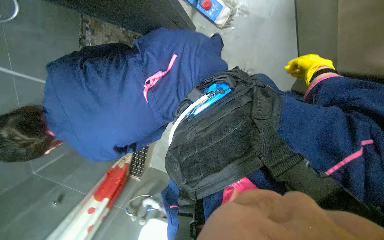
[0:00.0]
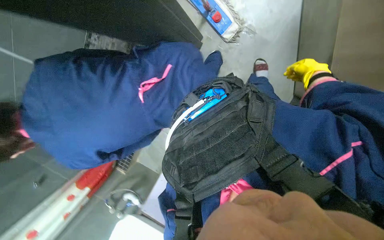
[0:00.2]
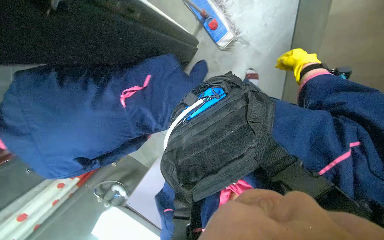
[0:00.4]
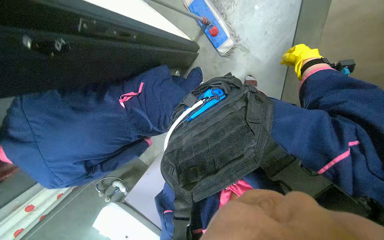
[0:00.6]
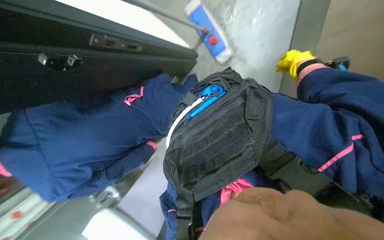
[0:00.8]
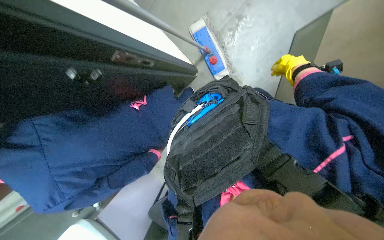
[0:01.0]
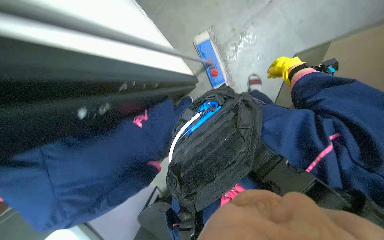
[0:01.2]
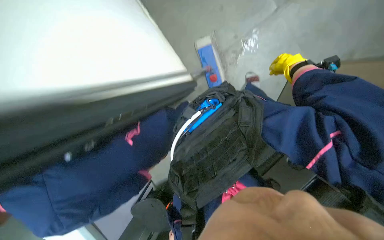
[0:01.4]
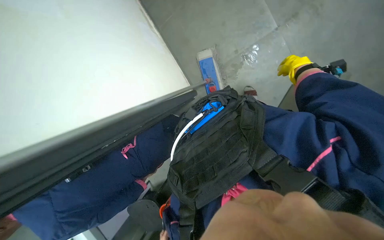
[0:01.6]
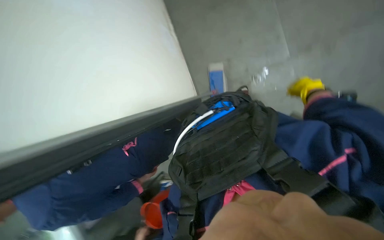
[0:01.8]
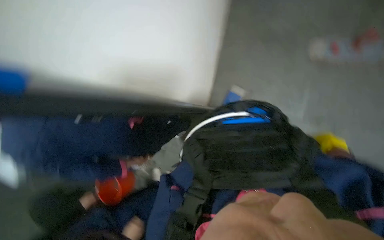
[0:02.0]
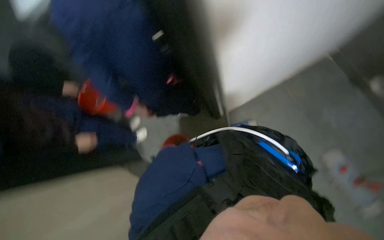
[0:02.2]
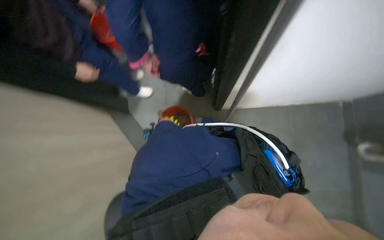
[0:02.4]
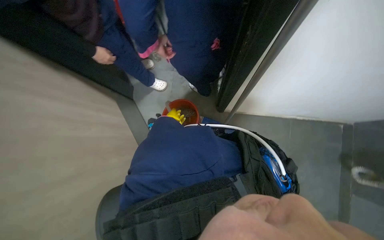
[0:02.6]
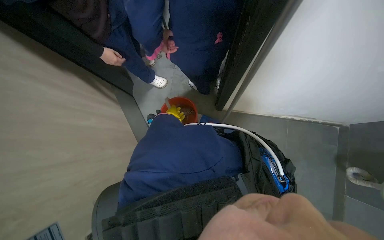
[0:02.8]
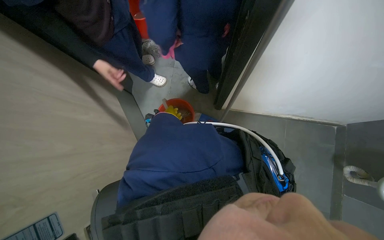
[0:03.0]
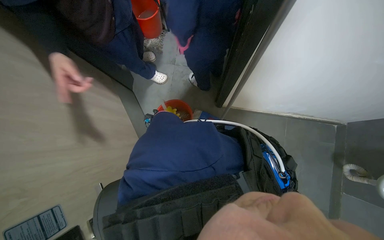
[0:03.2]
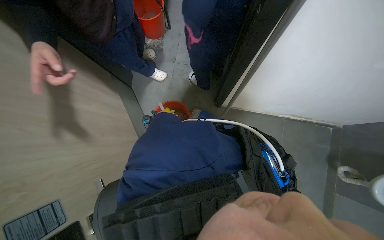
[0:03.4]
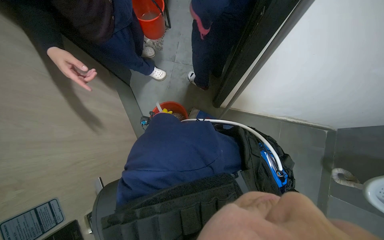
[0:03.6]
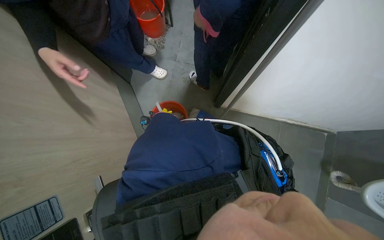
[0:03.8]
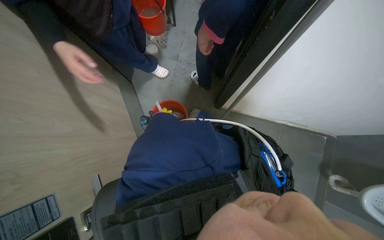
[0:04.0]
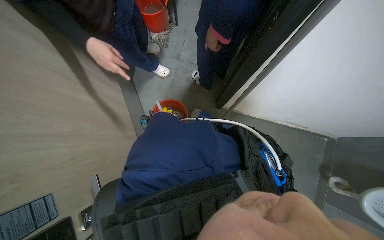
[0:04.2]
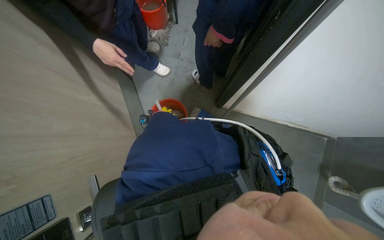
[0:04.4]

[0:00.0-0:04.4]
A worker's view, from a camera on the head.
Job: preparing cleaning supplies.
The whole recording: Picking up water-filled bucket. The worker picks up the bucket filled with water.
0:00.0 to 0:01.4: The wearer moves about 60 cm.
0:01.4 to 0:03.0: The wearer's head swings roughly 75 degrees to the left. The wearer looks some 20 degrees further downward.

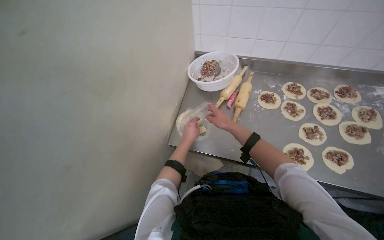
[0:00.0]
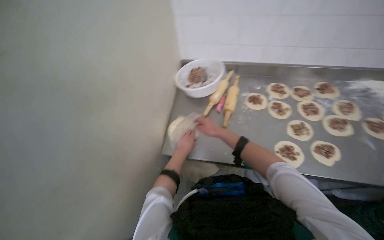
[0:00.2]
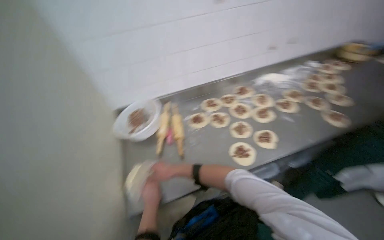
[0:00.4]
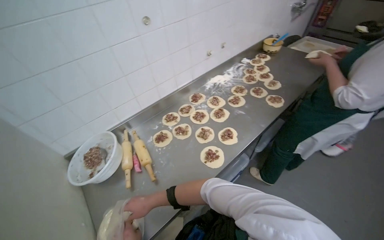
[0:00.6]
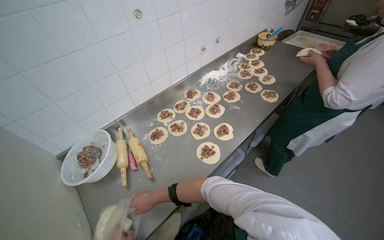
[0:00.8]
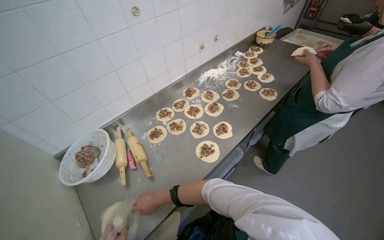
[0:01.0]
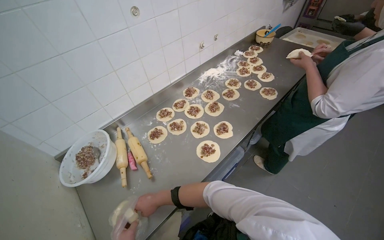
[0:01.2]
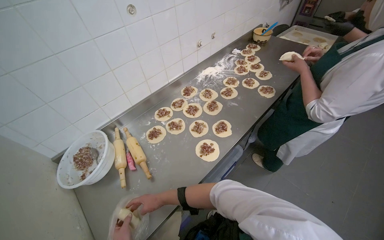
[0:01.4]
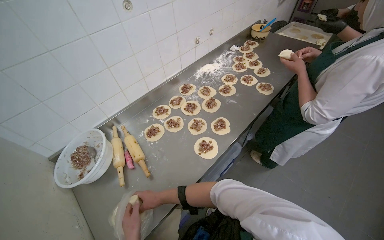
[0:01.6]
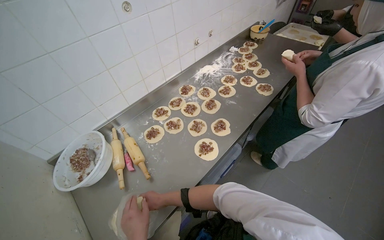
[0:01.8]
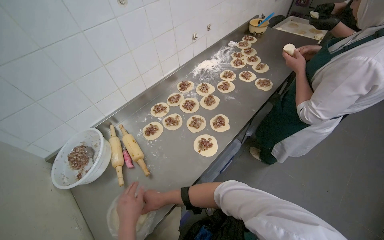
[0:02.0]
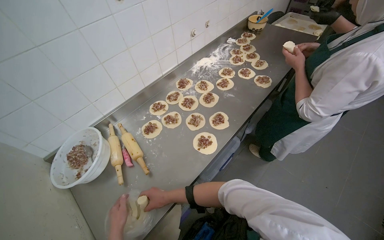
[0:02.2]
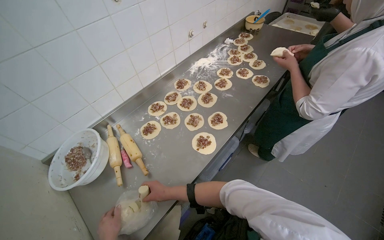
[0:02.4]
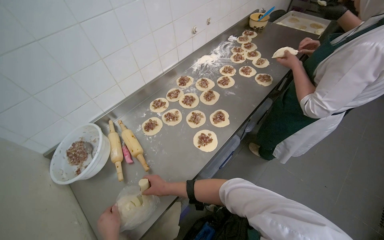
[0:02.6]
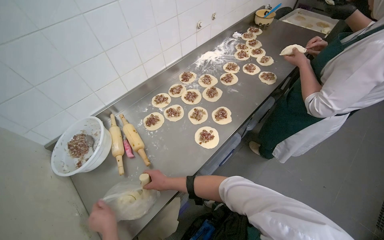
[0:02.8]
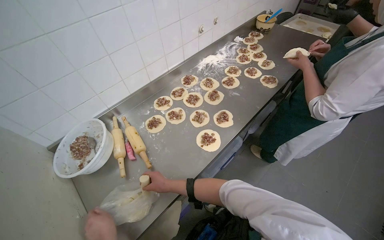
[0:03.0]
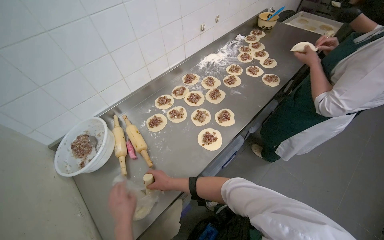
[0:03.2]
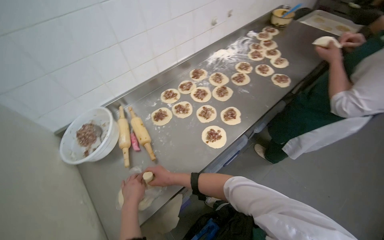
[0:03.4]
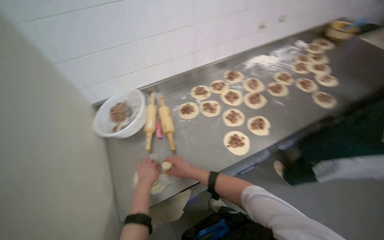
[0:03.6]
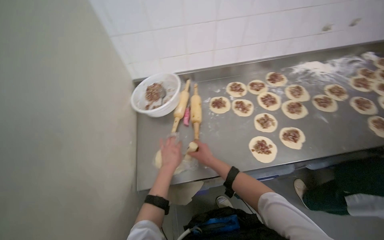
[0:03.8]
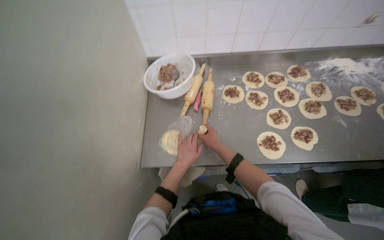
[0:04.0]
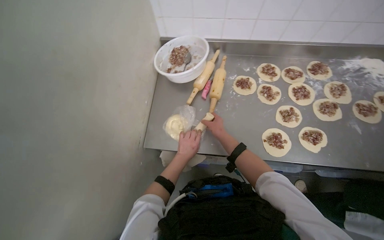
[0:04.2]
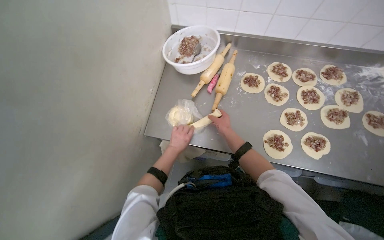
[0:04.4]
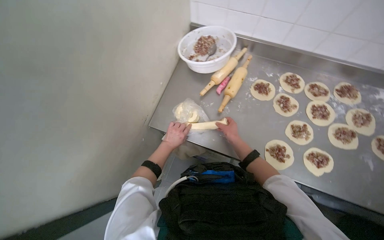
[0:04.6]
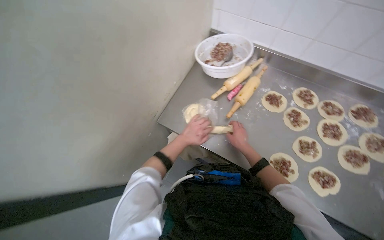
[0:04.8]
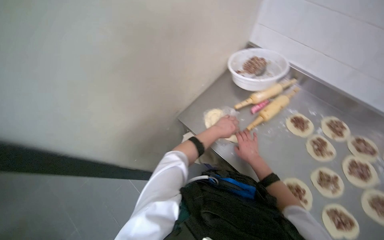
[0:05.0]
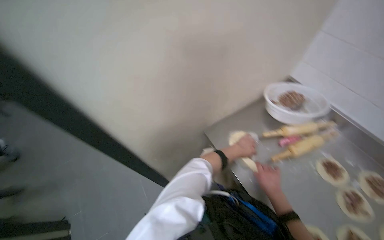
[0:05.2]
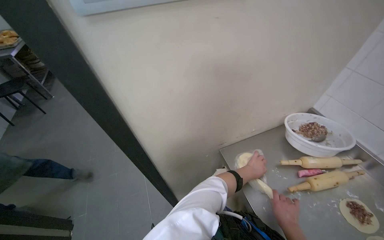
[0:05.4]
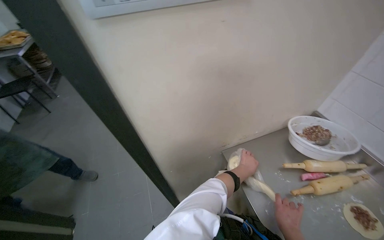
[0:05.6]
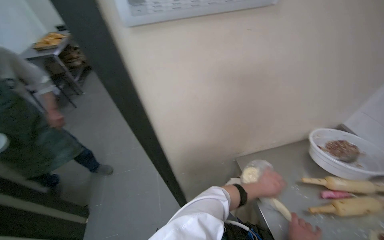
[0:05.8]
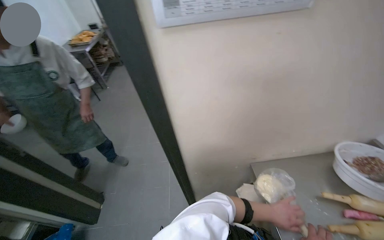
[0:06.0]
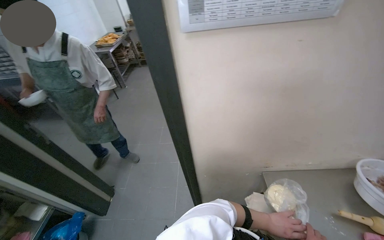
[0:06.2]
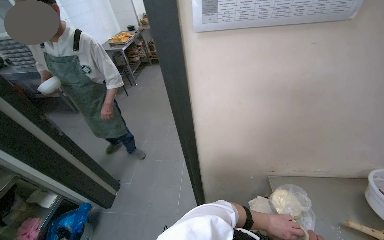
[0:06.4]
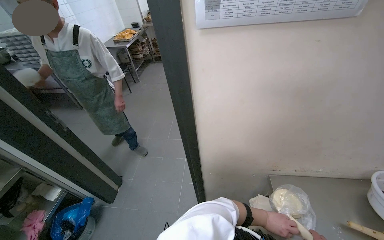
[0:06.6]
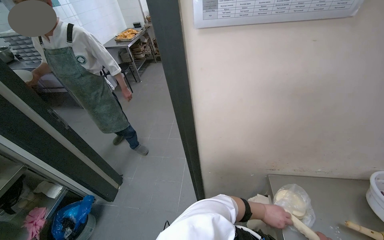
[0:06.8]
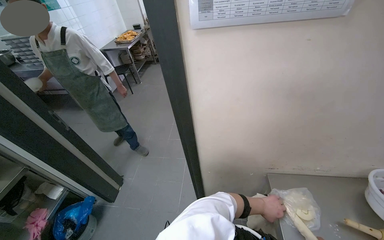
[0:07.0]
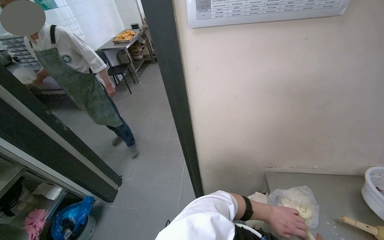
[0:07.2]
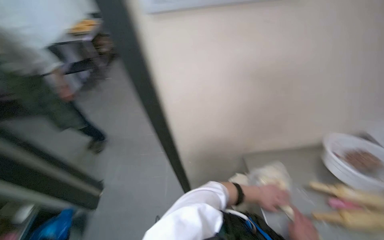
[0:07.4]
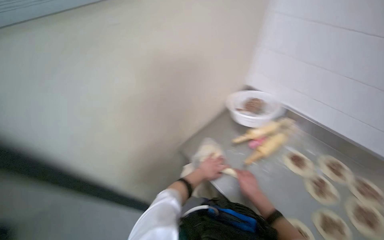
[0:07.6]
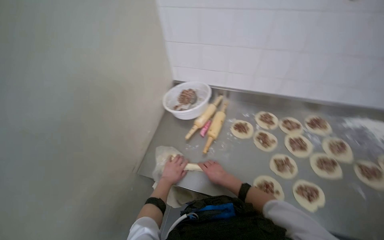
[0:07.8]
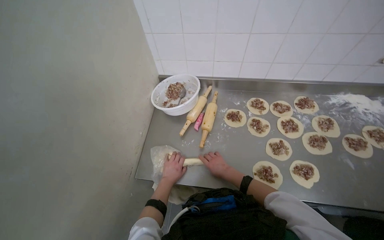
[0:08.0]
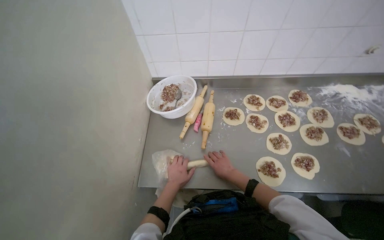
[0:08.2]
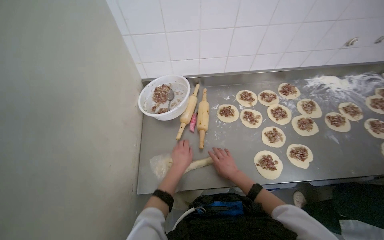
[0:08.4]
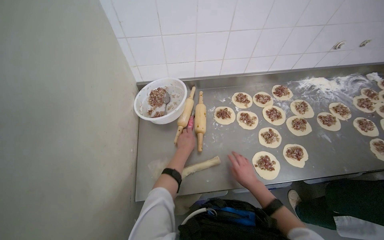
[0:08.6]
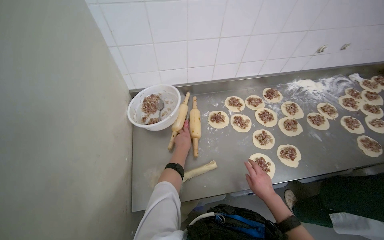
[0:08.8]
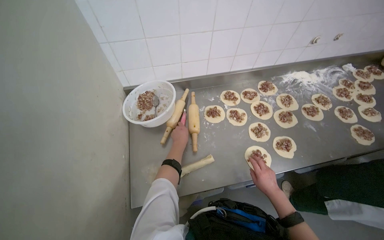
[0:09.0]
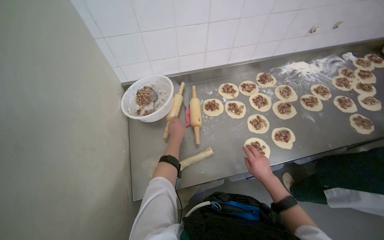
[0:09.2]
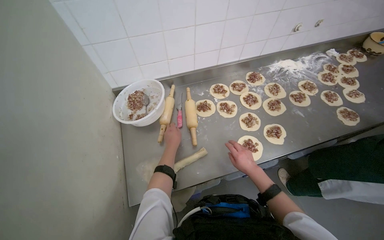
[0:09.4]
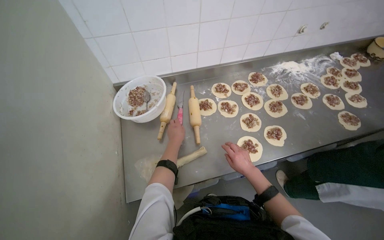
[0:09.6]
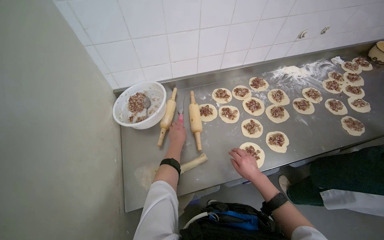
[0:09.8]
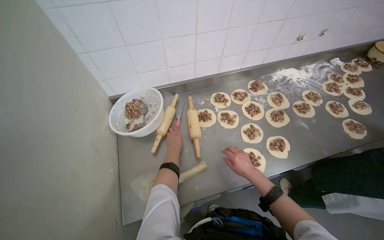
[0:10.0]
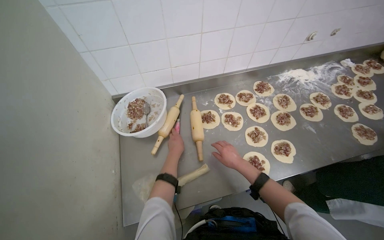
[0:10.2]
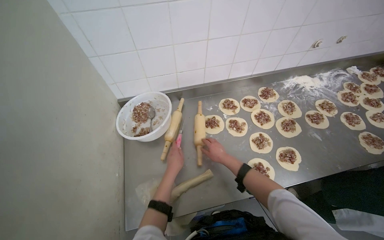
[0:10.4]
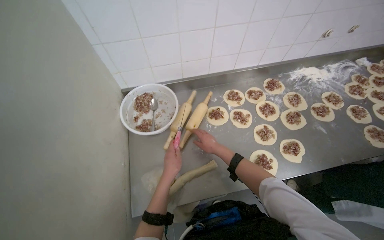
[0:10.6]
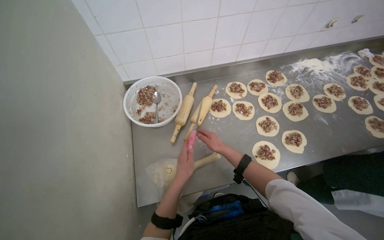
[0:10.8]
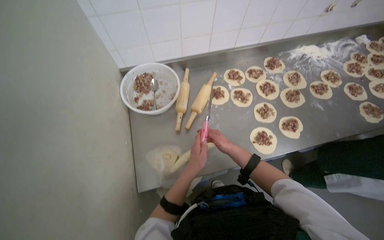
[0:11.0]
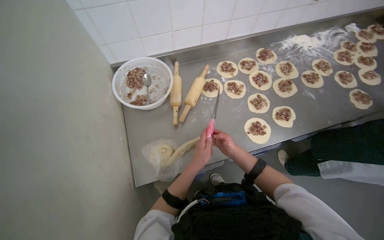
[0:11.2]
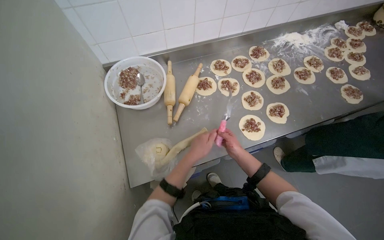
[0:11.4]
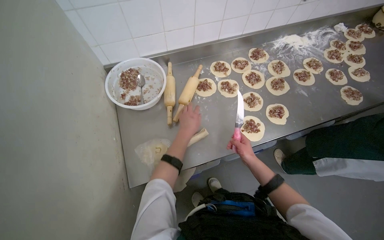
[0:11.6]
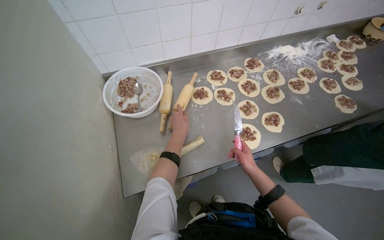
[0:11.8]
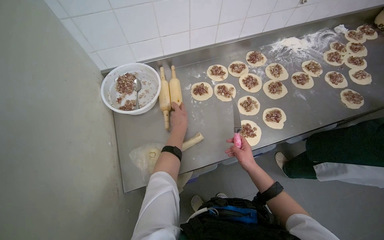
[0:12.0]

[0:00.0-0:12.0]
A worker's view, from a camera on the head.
Job: preparing food.
The whole recording: Removing Spiral Dough from a Bag. The worker removes spiral dough from a plastic bag then cuts it.
0:00.0 to 0:01.6: The head turns to the right by approximately 60 degrees. The wearer looks roughly 10 degrees further upward.
0:03.0 to 0:04.4: The wearer's head swings approximately 55 degrees to the left. The camera pitches downward, by roughly 20 degrees.
0:04.4 to 0:06.0: The head turns to the left by roughly 70 degrees. The view tips upward by some 20 degrees.
0:06.0 to 0:07.6: The head turns to the right by some 35 degrees.
0:07.6 to 0:09.0: The head turns to the right by roughly 60 degrees.
0:09.0 to 0:10.4: The right hand travels up the picture and to the left by approximately 30 cm.
0:10.4 to 0:12.0: The right hand heads to the right, covering approximately 15 cm.

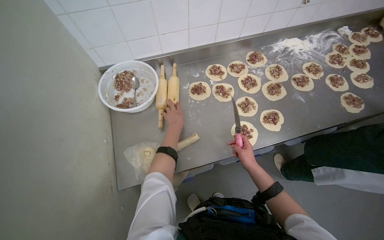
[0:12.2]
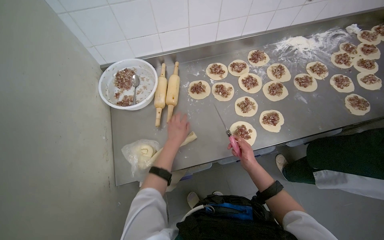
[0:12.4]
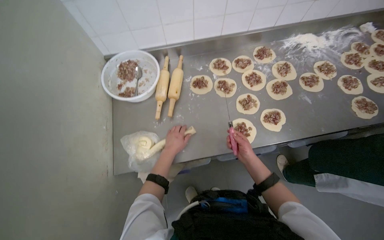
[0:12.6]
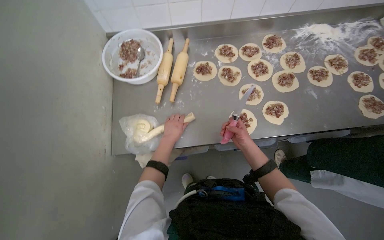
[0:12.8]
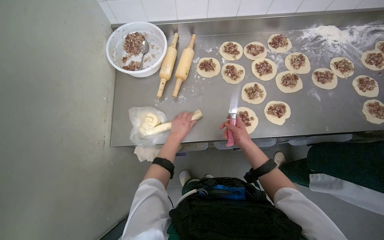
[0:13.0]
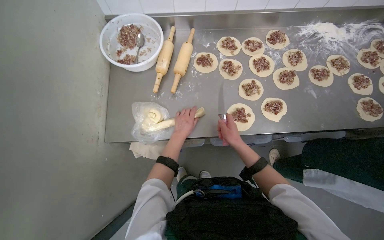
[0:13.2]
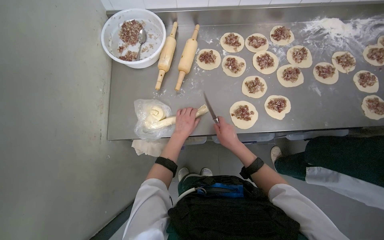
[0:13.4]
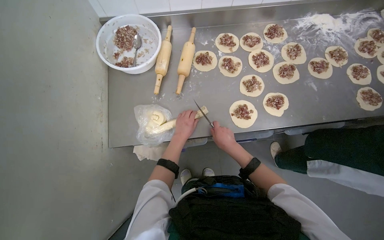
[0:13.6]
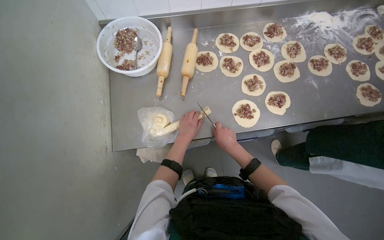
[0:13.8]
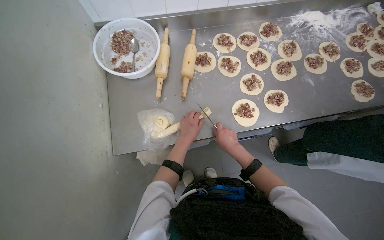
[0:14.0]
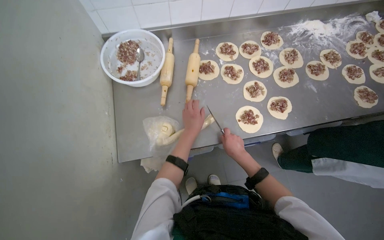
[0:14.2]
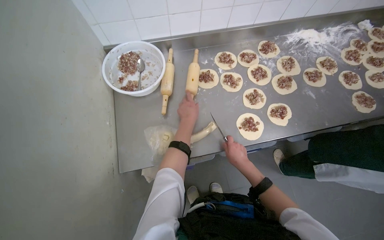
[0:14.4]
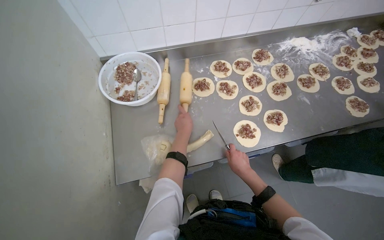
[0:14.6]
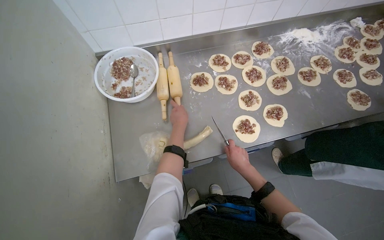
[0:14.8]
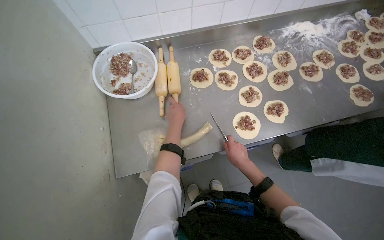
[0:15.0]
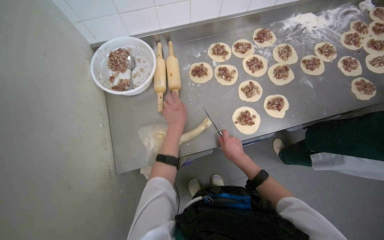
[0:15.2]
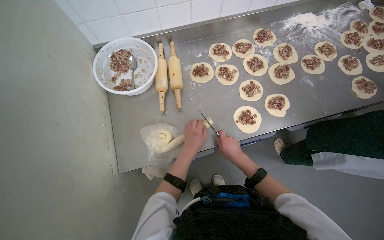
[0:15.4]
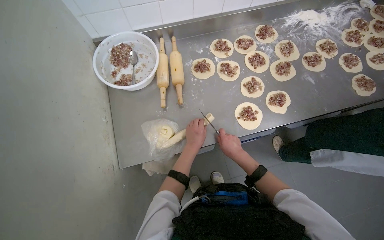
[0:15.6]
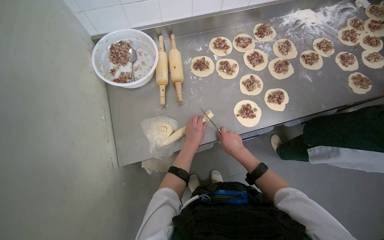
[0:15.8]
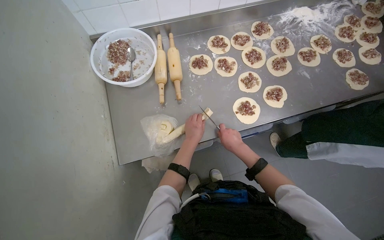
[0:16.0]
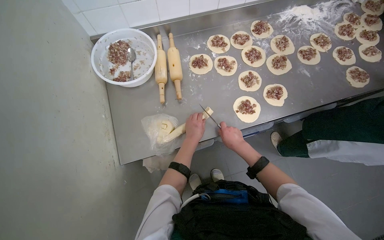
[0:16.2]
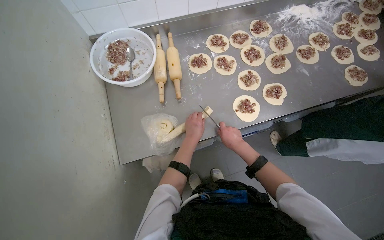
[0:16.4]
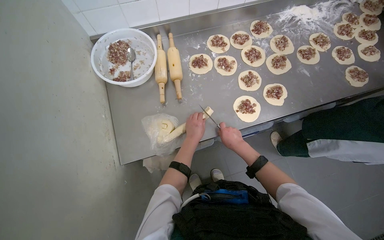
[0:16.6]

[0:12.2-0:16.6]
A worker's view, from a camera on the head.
Job: preparing food.
The whole recording: Removing Spiral Dough from a Bag. The worker removes spiral dough from a plastic bag then cuts it.
0:13.6 to 0:15.2: The left hand is displaced up the picture by about 15 cm.
